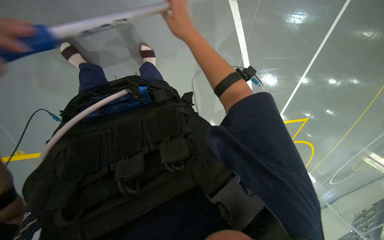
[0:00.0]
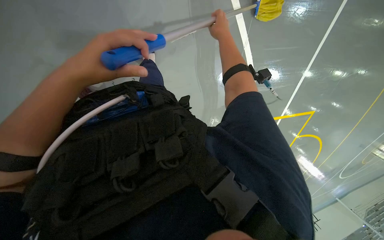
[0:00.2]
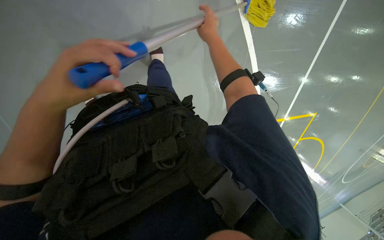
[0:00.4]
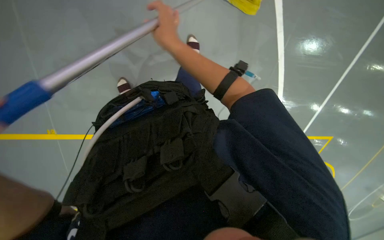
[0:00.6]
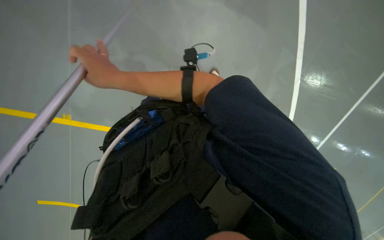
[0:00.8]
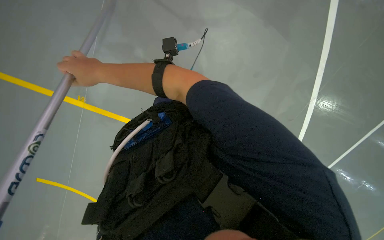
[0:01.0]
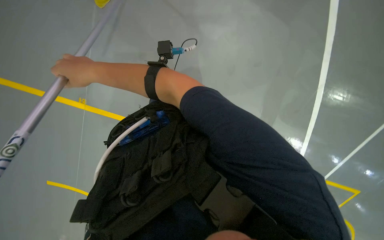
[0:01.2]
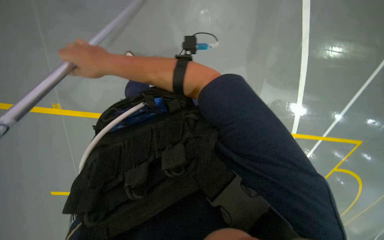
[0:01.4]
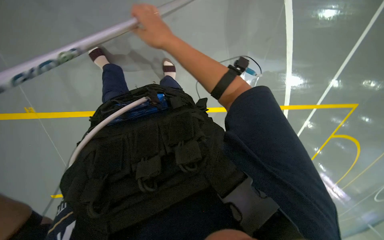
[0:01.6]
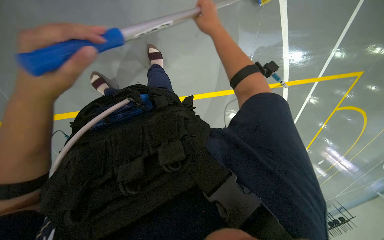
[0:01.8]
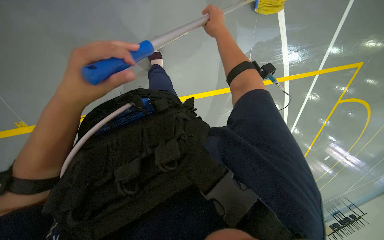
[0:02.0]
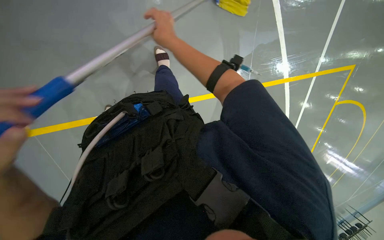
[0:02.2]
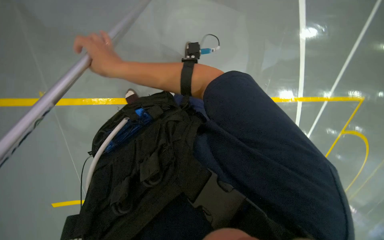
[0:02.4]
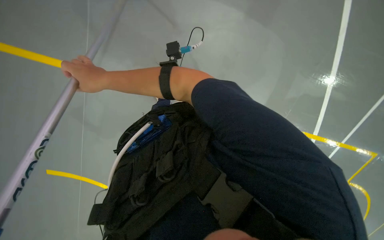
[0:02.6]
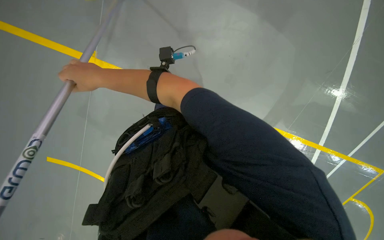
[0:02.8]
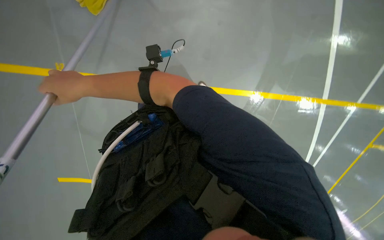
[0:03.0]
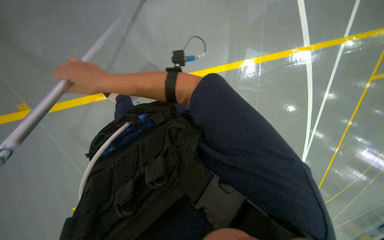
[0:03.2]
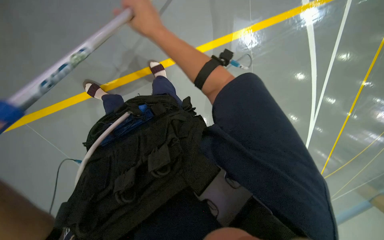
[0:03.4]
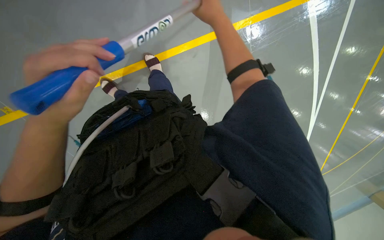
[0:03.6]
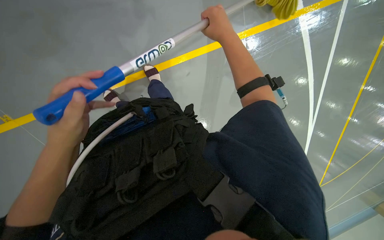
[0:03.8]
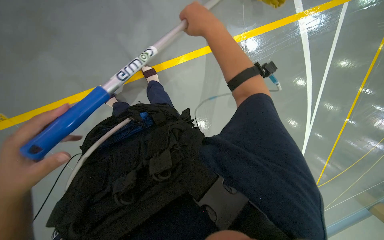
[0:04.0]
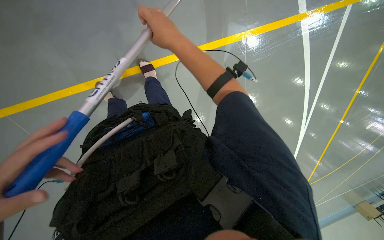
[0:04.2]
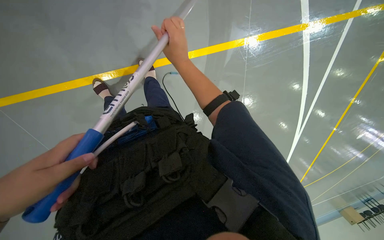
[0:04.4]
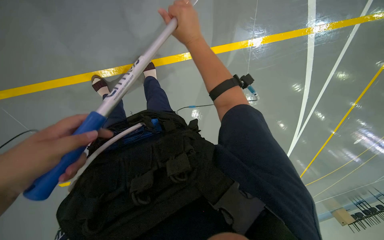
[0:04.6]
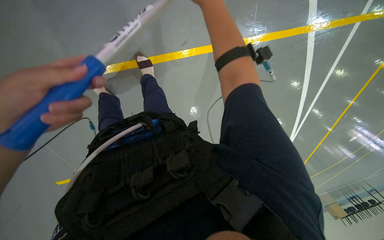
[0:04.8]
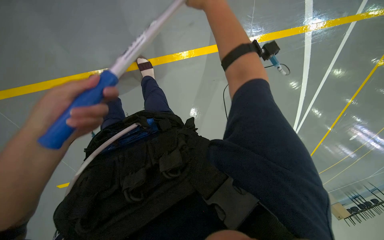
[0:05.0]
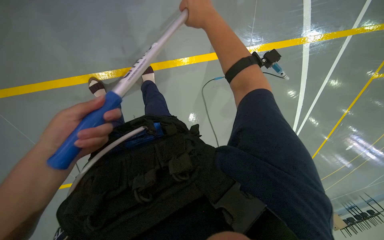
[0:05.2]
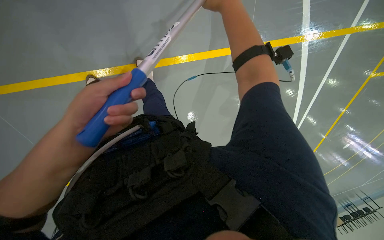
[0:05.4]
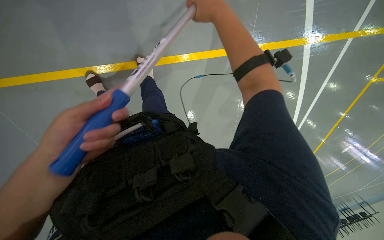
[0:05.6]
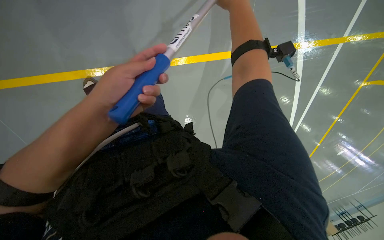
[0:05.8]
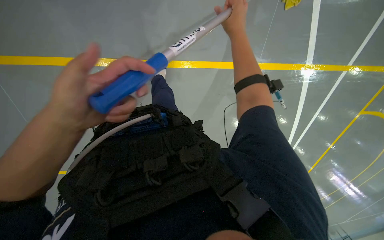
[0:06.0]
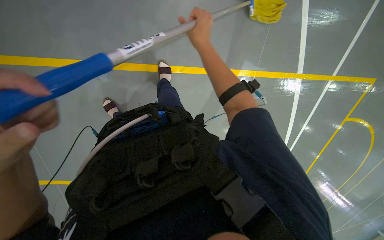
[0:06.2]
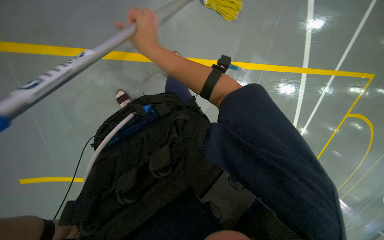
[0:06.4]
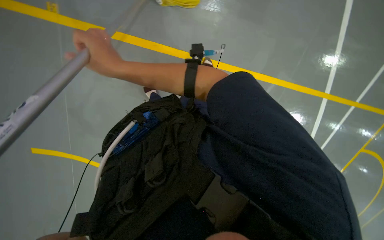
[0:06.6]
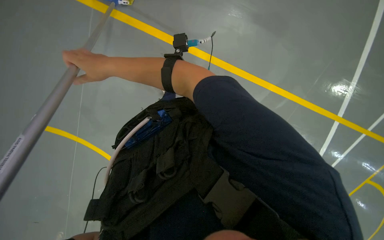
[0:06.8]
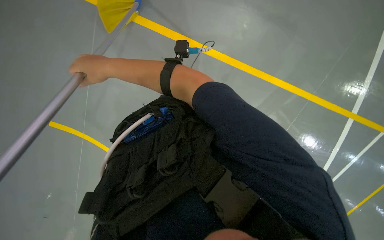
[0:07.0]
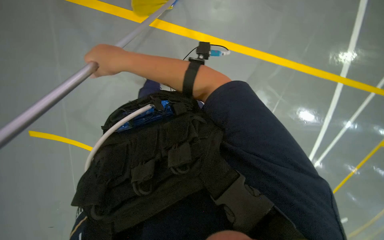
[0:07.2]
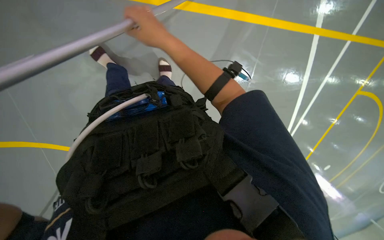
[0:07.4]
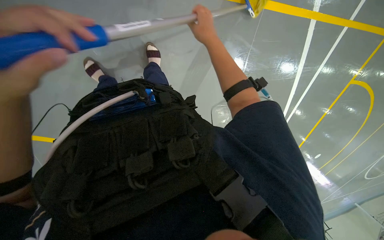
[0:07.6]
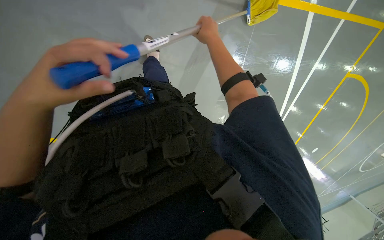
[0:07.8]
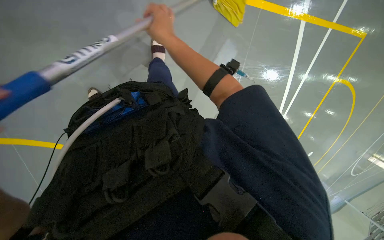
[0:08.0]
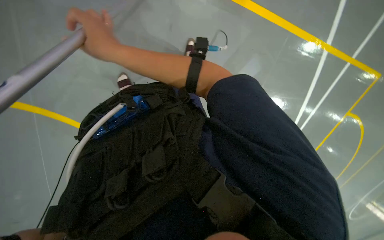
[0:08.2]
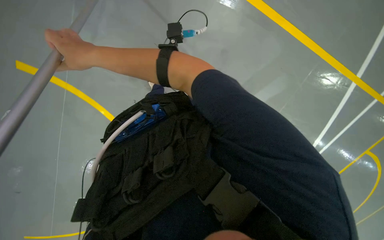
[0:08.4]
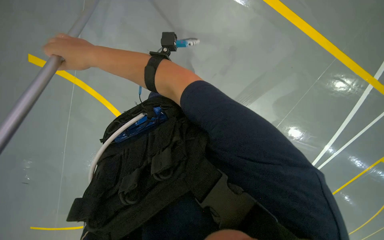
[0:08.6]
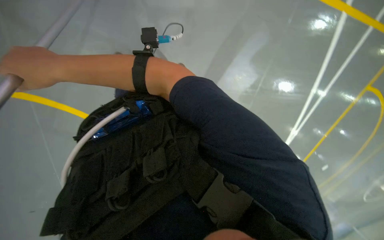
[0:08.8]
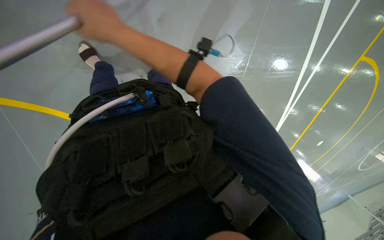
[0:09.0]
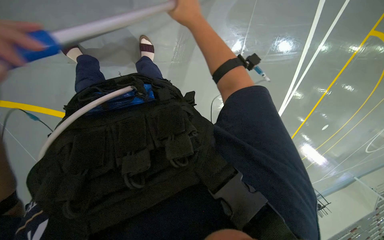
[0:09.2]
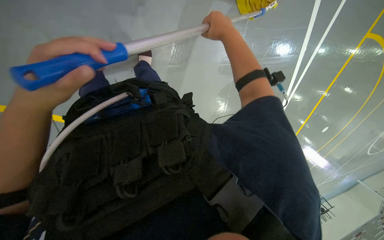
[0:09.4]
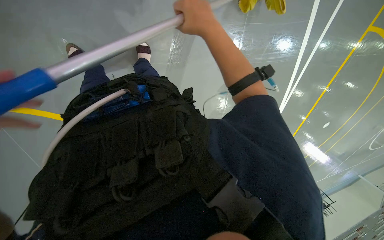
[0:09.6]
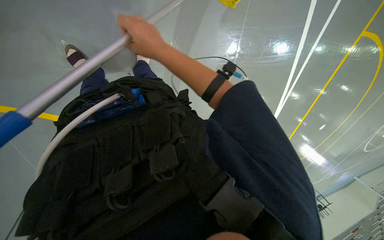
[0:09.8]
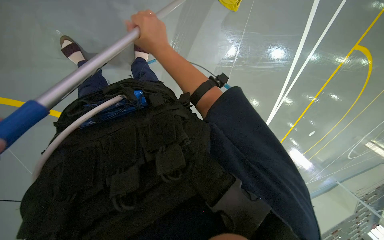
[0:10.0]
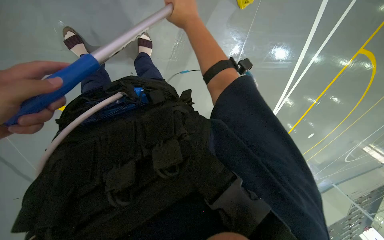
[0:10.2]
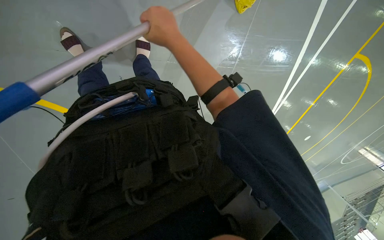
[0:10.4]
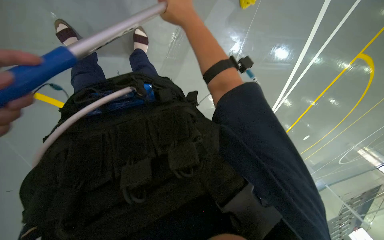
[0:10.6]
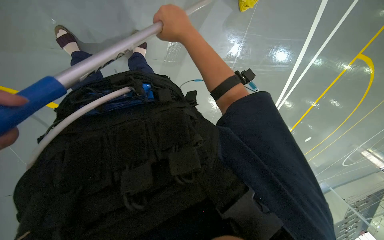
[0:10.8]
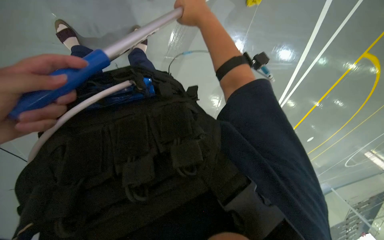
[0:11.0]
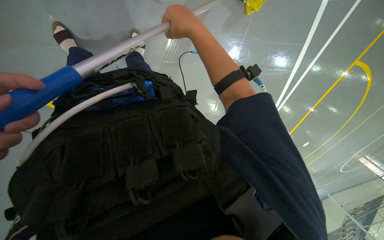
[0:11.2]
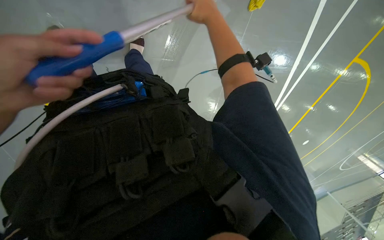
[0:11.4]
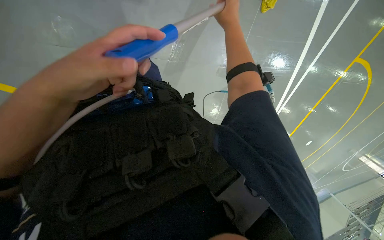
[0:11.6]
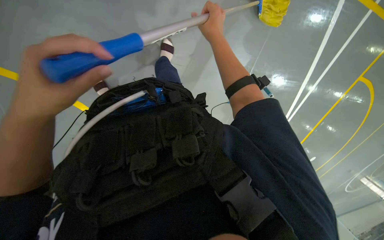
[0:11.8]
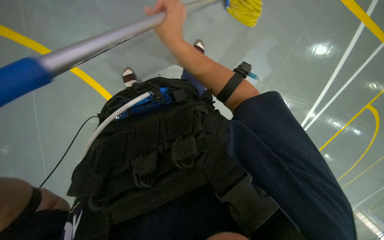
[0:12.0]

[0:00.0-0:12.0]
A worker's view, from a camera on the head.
Job: mopping floor.
The whole recording: Mopping floor. The worker mops the floor with a yellow mop, periodically rinsing and wringing it in a bucket.
0:00.0 to 0:01.6: The view tips upward by some 15 degrees. The right hand goes left and right, some 35 cm each way, reversing 2 times.
0:01.6 to 0:03.0: The right hand goes roughly 25 cm to the left and down the picture.
0:03.0 to 0:04.4: The right hand shifts some 25 cm to the right.
0:04.4 to 0:06.0: The right hand moves up the picture, roughly 10 cm.
0:06.0 to 0:07.6: The view swings roughly 15 degrees to the right. The right hand moves farther from the camera, roughly 10 cm, and goes to the left and returns, approximately 25 cm each way.
0:07.6 to 0:09.0: The right hand travels to the left by about 20 cm.
0:09.0 to 0:10.4: The right hand goes left and right, some 25 cm each way, reversing 2 times.
0:10.4 to 0:12.0: The right hand reaches some 15 cm to the right, then returns.

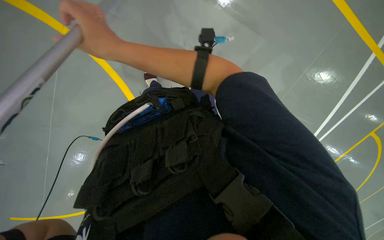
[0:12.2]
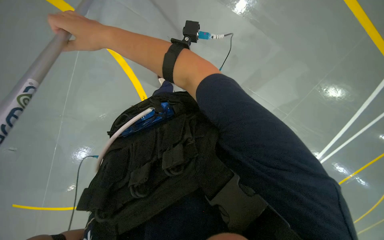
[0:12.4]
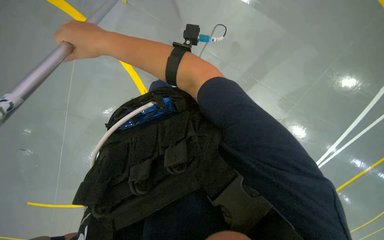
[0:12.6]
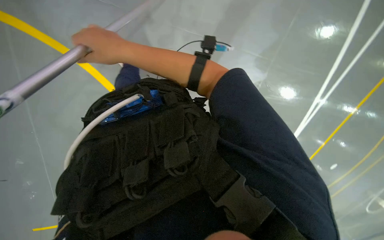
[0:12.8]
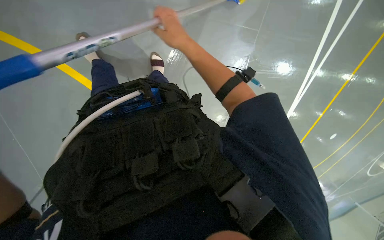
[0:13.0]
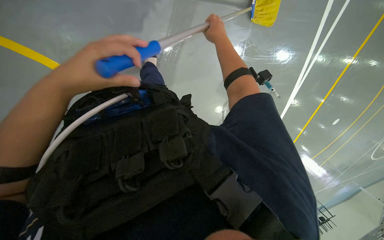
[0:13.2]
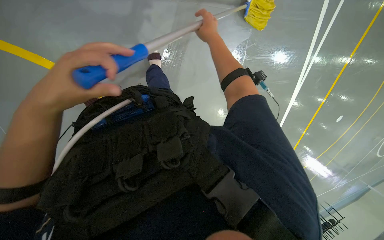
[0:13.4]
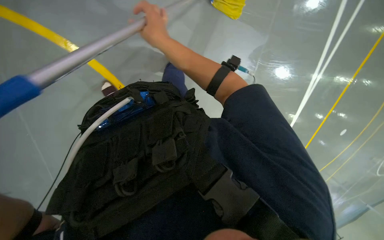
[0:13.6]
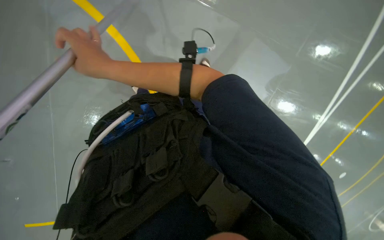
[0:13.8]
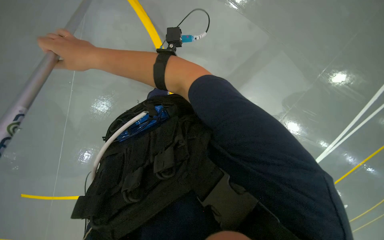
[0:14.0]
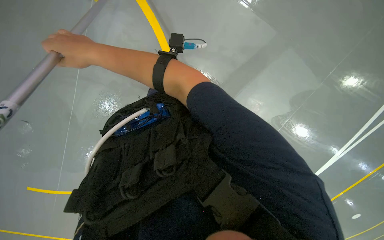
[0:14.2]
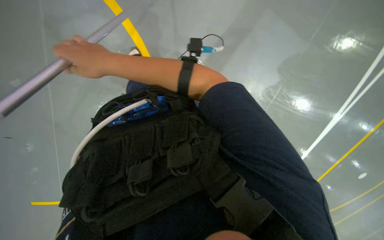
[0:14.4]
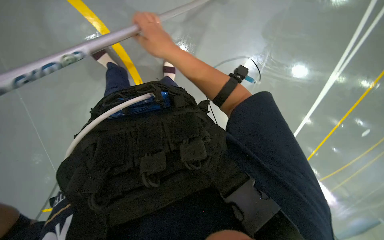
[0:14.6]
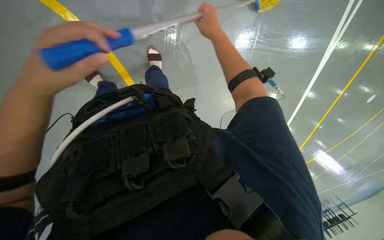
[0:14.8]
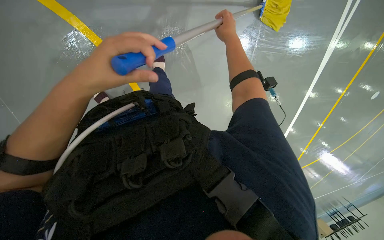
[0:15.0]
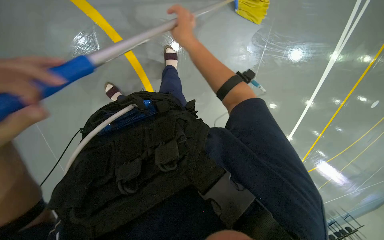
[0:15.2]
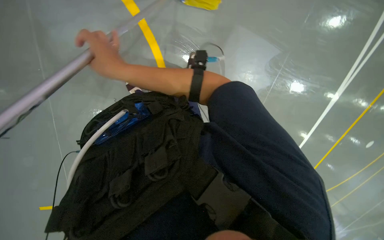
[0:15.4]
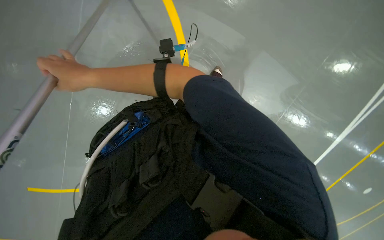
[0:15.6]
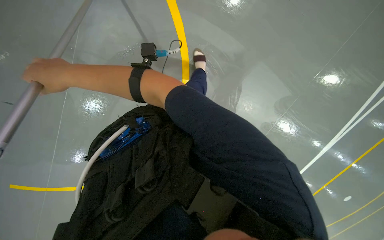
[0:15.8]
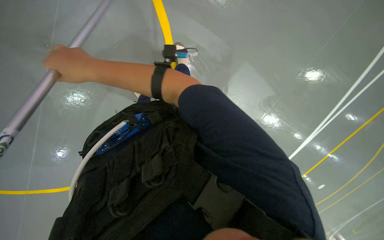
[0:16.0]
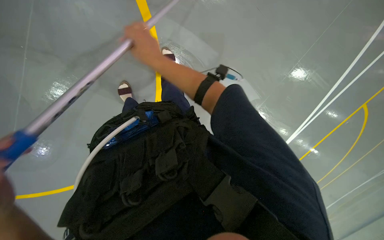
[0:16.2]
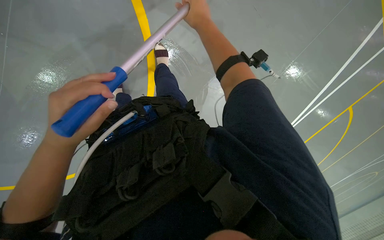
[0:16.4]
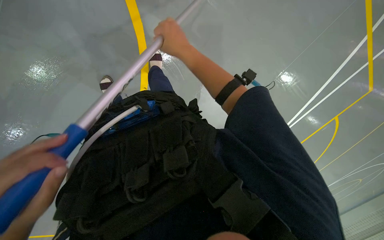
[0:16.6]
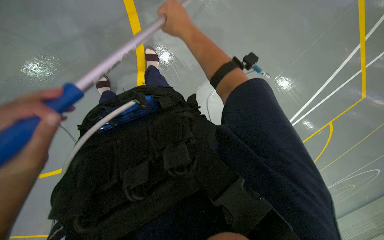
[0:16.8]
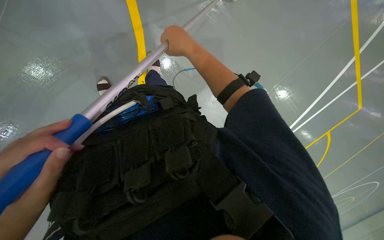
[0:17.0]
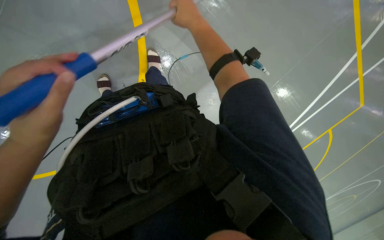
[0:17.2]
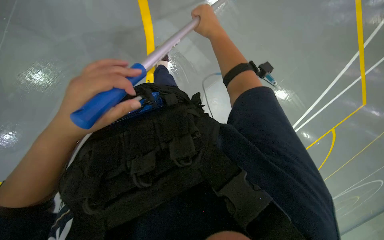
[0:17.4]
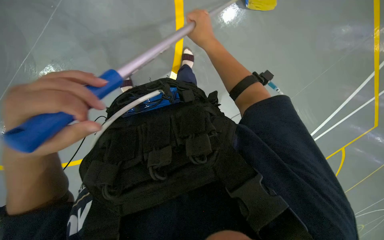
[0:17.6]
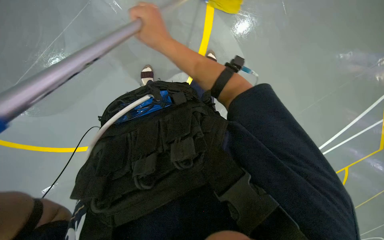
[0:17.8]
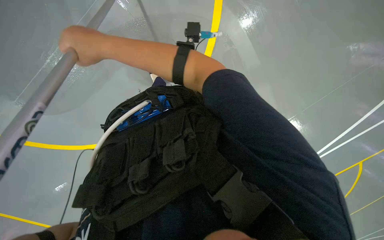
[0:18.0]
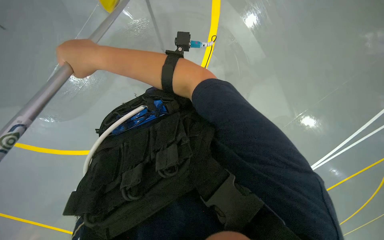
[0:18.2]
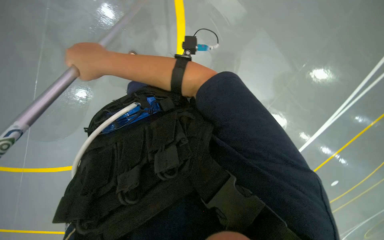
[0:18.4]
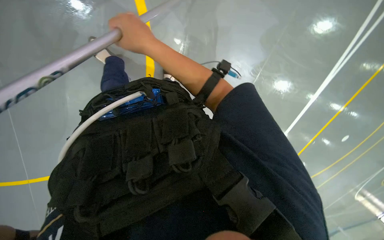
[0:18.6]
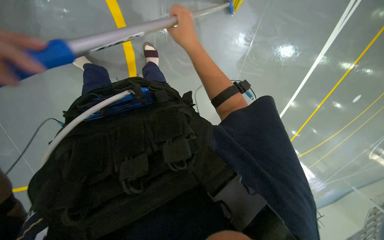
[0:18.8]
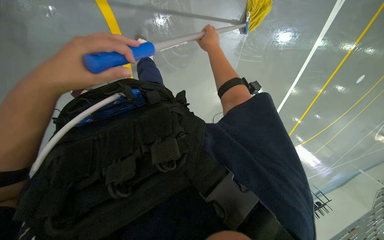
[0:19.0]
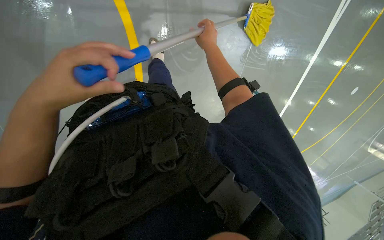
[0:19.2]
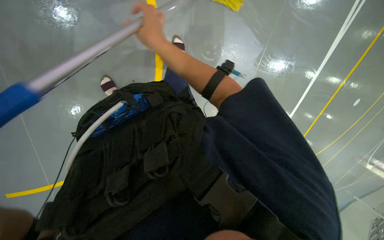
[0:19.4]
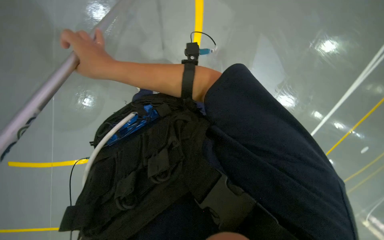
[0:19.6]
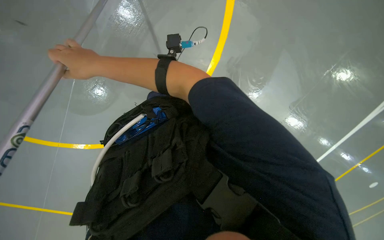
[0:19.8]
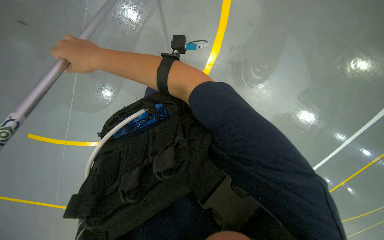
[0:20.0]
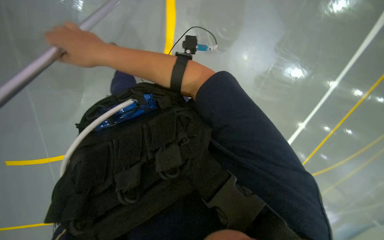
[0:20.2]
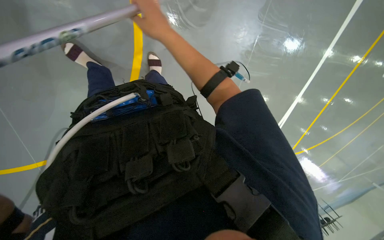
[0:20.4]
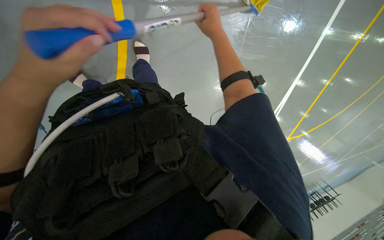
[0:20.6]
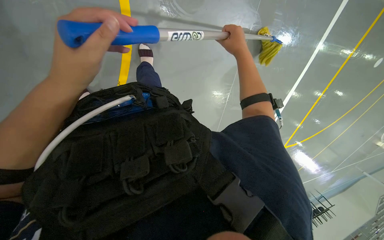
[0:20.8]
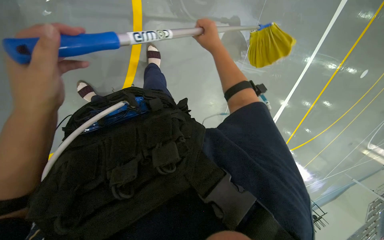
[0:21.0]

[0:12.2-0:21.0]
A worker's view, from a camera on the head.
Job: mopping floor.
The whole recording: Mopping floor. The worker mops the floor with a yellow mop, periodically rinsing and wringing it in a bucket.
0:12.2 to 0:13.6: The right hand is displaced farther from the camera by roughly 15 cm, and goes to the right and returns, approximately 30 cm each way.
0:13.6 to 0:15.2: The right hand goes left and right, roughly 40 cm each way, reversing 2 times.
0:15.2 to 0:16.6: The right hand goes to the left and returns, approximately 20 cm each way.
0:16.6 to 0:18.0: The right hand heads to the left and nearer to the camera, covering roughly 20 cm.
0:18.0 to 0:19.6: The right hand travels farther from the camera by roughly 10 cm, and reaches roughly 30 cm to the right, then returns.
0:19.6 to 0:21.0: The right hand goes roughly 25 cm to the right.
